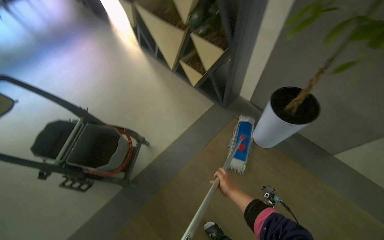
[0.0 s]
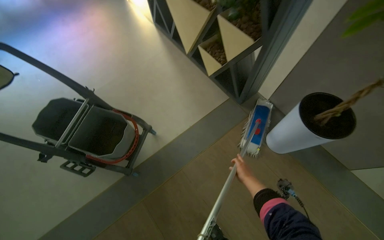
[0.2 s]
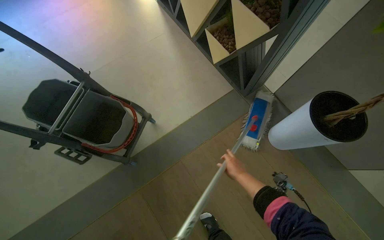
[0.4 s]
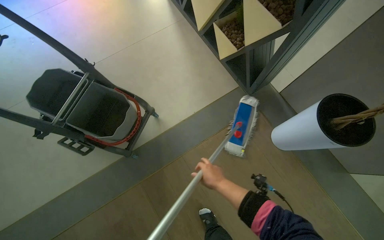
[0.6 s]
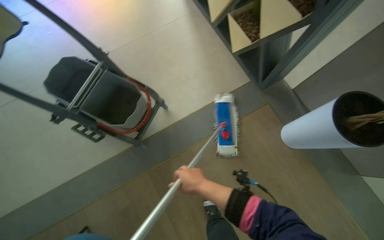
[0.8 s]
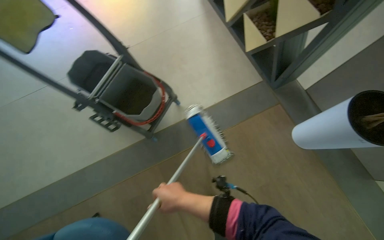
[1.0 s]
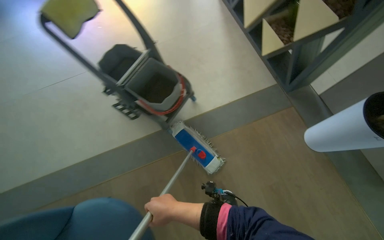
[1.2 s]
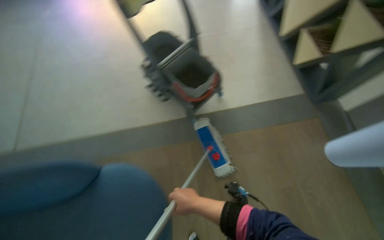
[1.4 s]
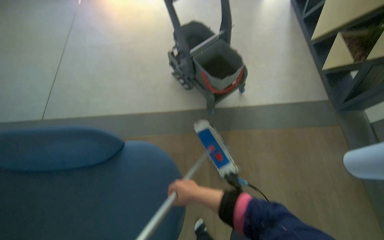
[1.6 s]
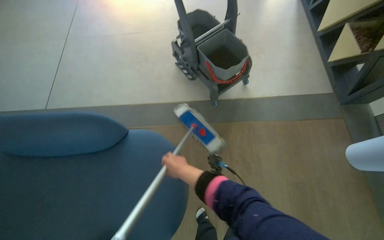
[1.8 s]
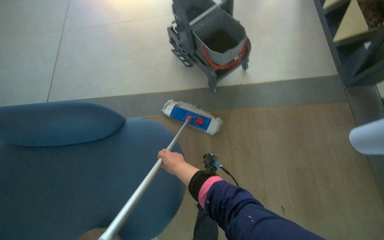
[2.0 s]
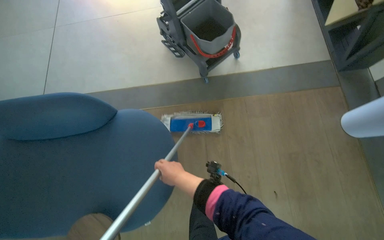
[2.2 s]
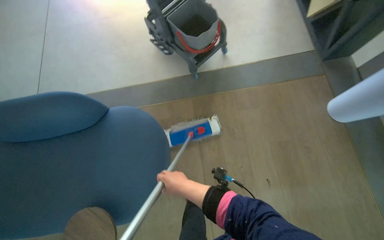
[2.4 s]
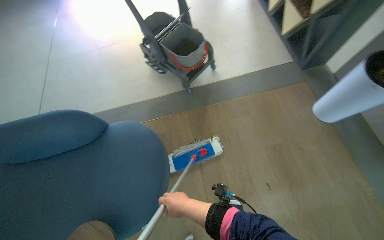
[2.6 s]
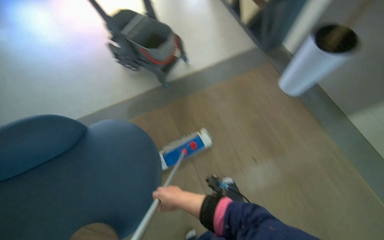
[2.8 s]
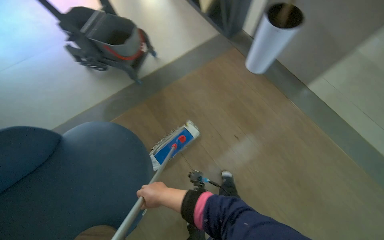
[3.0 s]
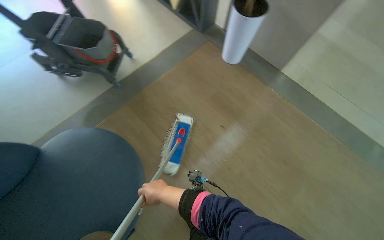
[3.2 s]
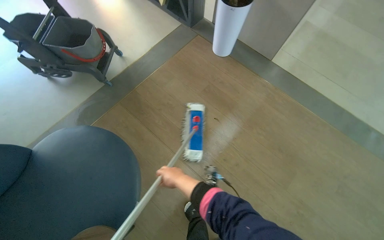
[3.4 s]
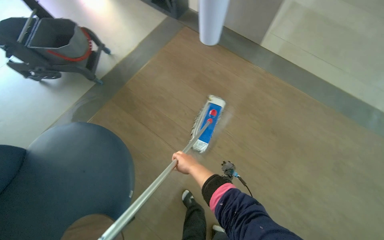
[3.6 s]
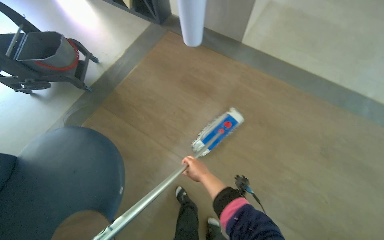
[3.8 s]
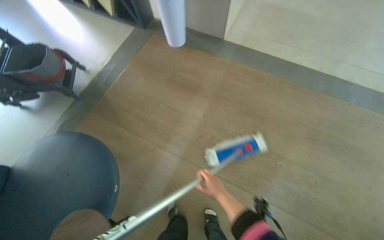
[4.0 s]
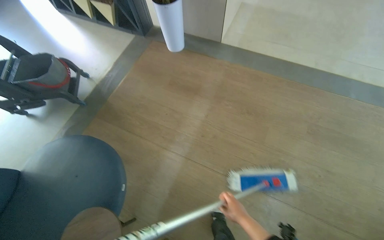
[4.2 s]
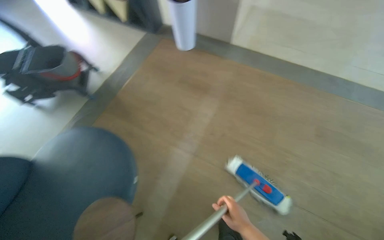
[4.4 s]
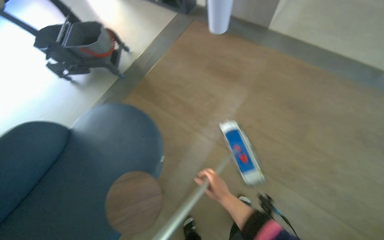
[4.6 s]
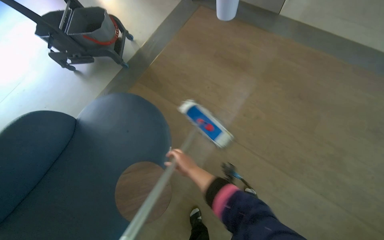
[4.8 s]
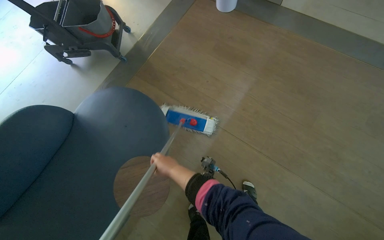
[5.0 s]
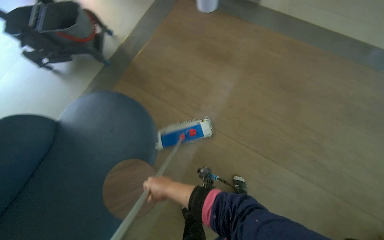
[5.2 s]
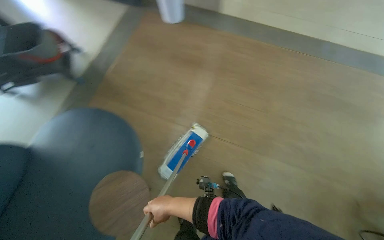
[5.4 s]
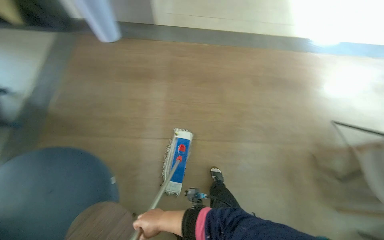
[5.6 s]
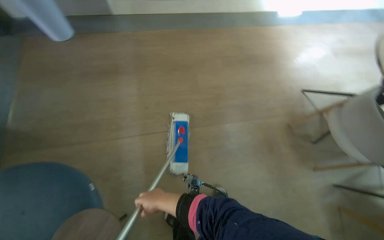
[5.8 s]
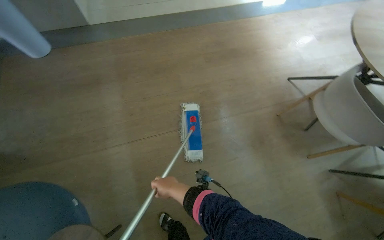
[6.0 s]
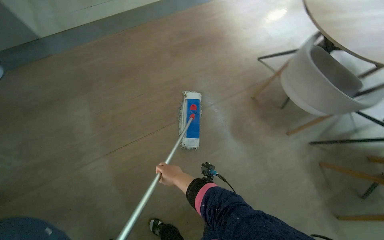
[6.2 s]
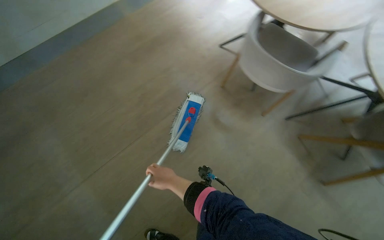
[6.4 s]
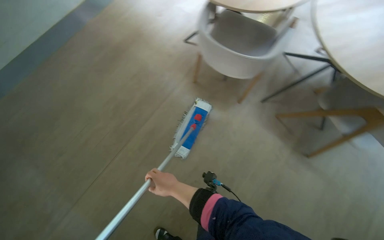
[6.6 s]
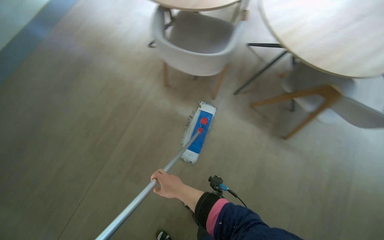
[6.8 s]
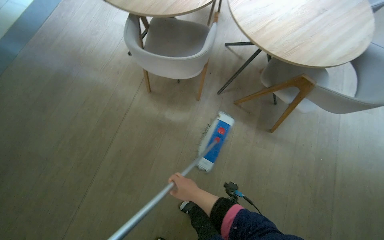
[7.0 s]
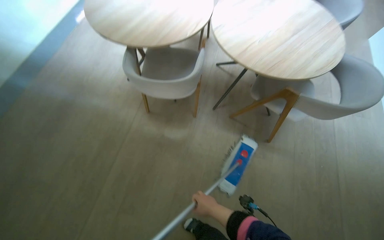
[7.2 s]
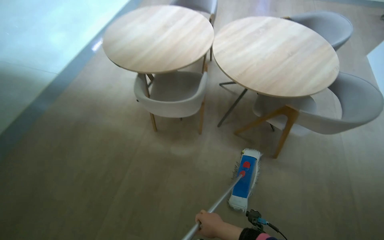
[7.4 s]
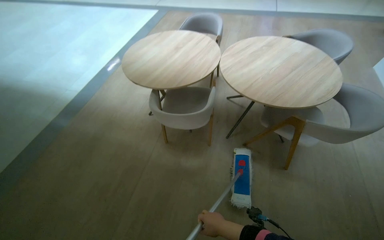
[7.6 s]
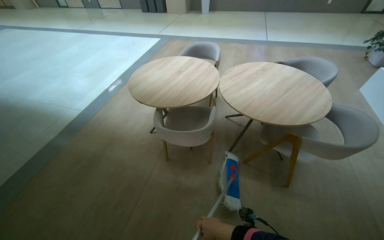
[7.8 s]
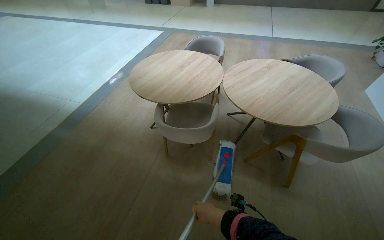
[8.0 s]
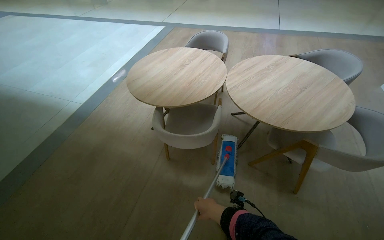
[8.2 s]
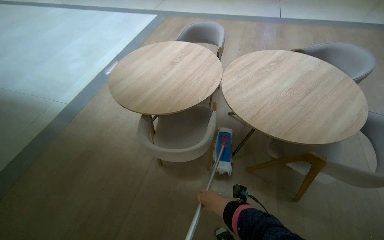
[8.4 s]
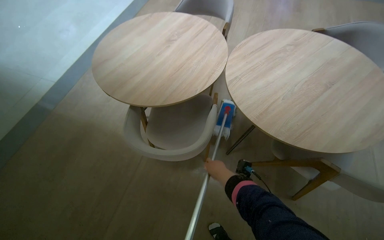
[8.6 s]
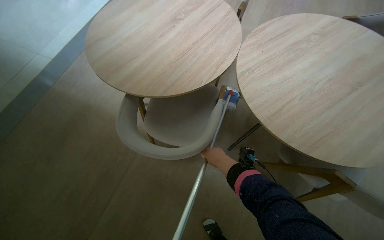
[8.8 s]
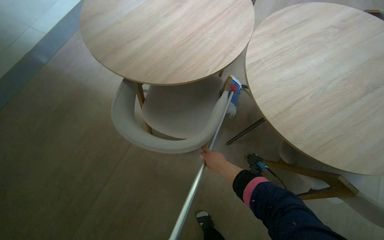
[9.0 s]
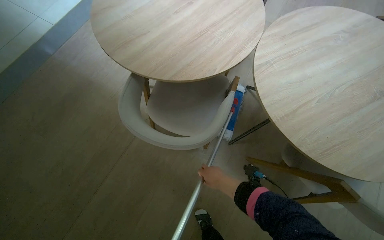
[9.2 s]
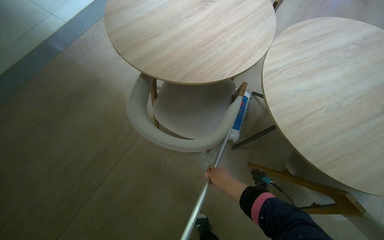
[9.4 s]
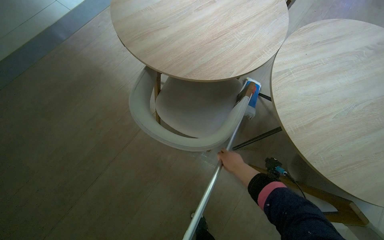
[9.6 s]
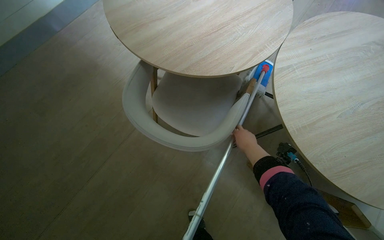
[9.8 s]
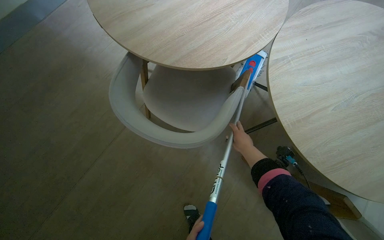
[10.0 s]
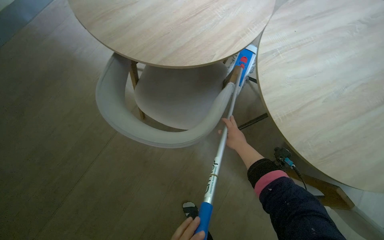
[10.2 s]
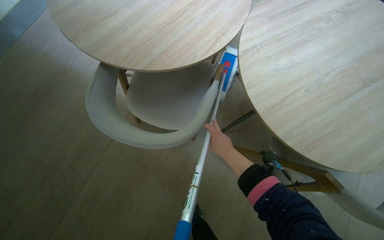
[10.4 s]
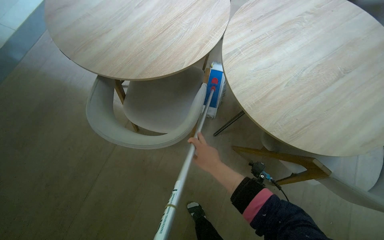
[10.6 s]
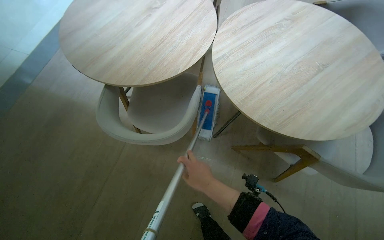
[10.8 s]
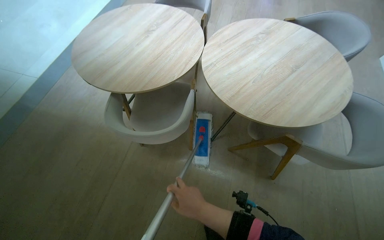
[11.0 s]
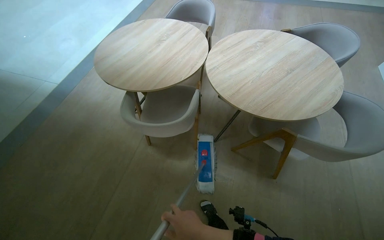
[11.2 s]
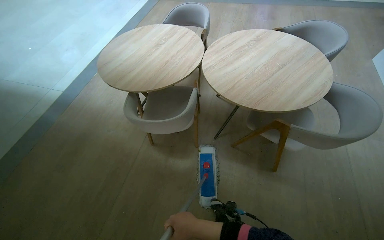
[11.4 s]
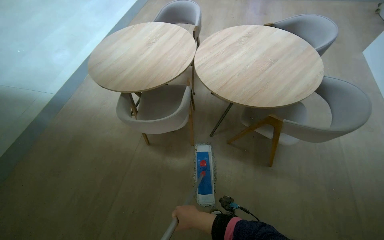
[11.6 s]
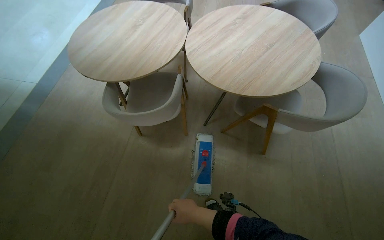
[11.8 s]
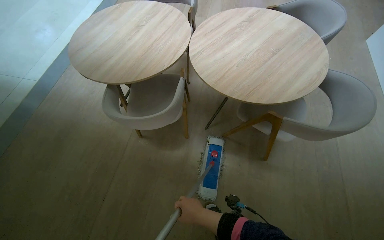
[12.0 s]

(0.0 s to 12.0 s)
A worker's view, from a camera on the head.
Job: mopping floor.
The whole recording: Mopping common area floor. The worker mops the floor in the common area, moving around tables and chairs.
0.0 s - 1.6 s: The head travels approximately 50 cm. The wearer looks about 45 degrees further to the left. The camera pitches downward, by about 15 degrees.
1.6 s - 3.0 s: The head travels roughly 40 cm. The wearer's head swings roughly 35 degrees to the right.
3.0 s - 4.4 s: The head travels some 40 cm. Everything in view rotates about 25 degrees counterclockwise.
4.4 s - 6.0 s: The wearer looks roughly 25 degrees further to the right.
6.0 s - 7.6 s: The wearer moves roughly 40 cm. The wearer's head swings approximately 65 degrees to the right. The view tilts some 15 degrees upward.
7.6 s - 9.0 s: The camera travels approximately 60 cm. The wearer looks approximately 15 degrees further downward.
10.4 s - 12.0 s: The wearer moves roughly 40 cm. The view tilts roughly 15 degrees upward.

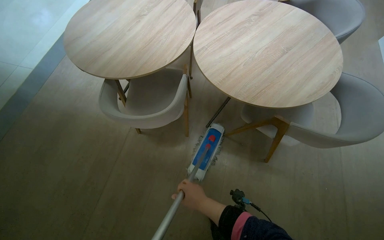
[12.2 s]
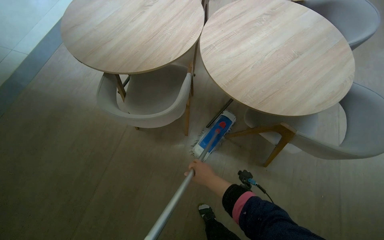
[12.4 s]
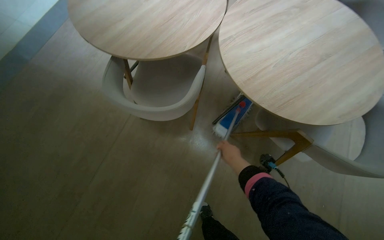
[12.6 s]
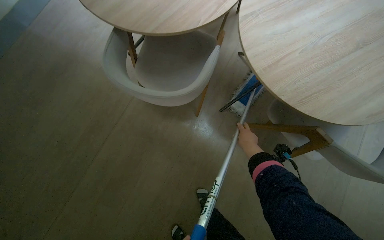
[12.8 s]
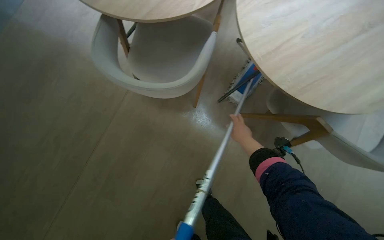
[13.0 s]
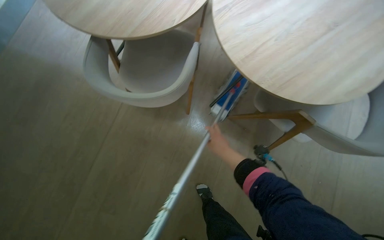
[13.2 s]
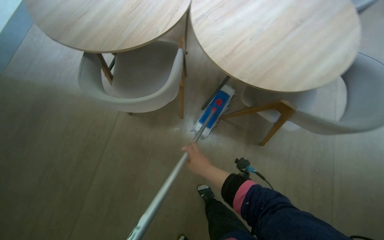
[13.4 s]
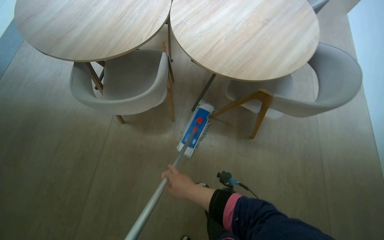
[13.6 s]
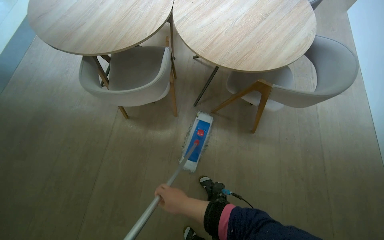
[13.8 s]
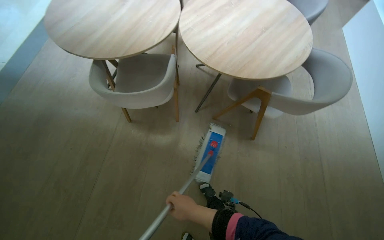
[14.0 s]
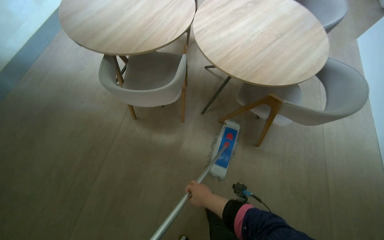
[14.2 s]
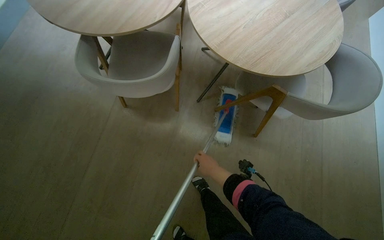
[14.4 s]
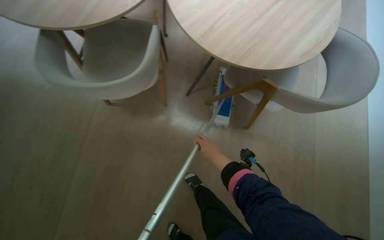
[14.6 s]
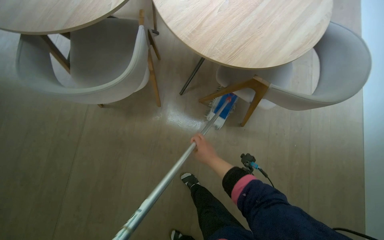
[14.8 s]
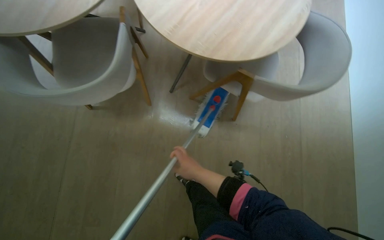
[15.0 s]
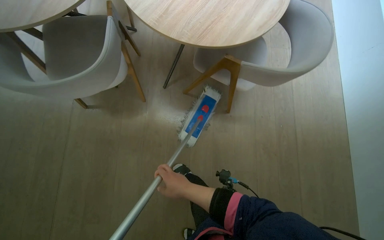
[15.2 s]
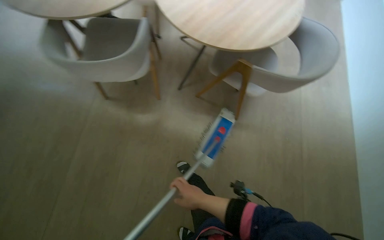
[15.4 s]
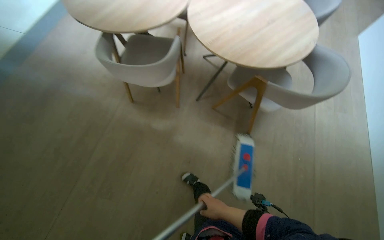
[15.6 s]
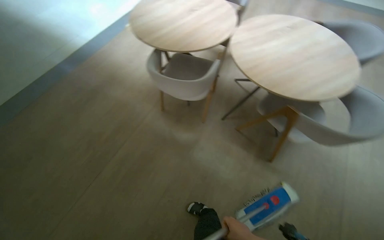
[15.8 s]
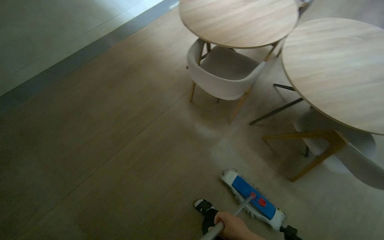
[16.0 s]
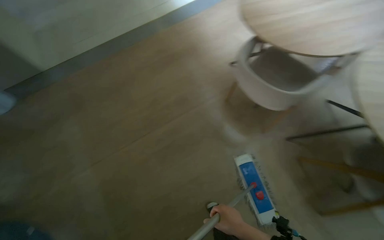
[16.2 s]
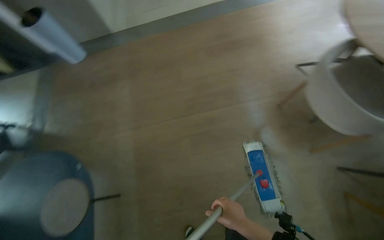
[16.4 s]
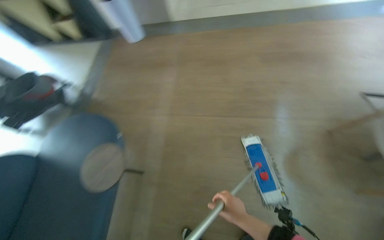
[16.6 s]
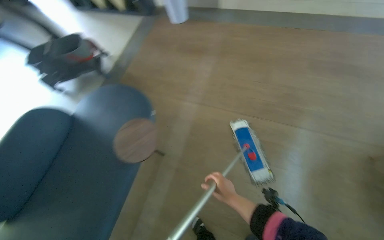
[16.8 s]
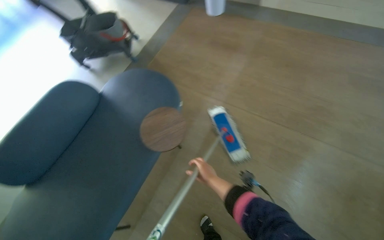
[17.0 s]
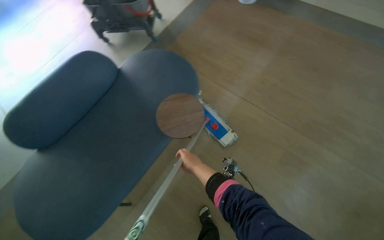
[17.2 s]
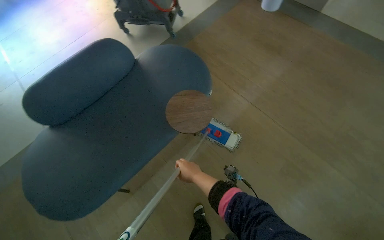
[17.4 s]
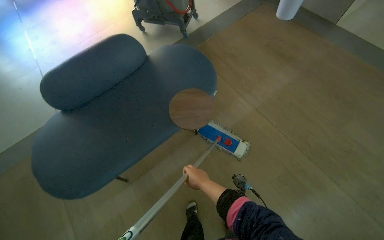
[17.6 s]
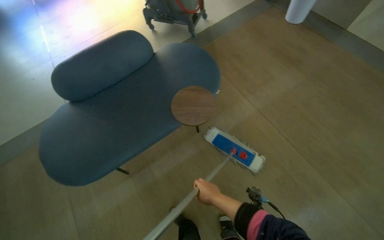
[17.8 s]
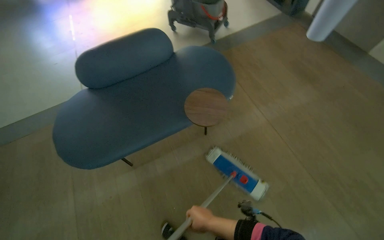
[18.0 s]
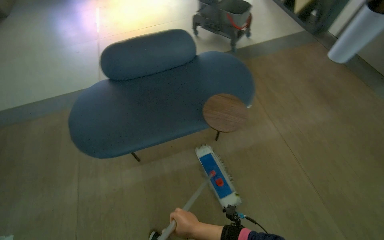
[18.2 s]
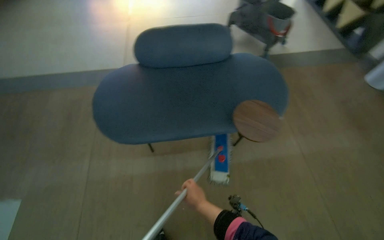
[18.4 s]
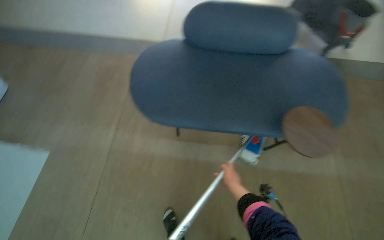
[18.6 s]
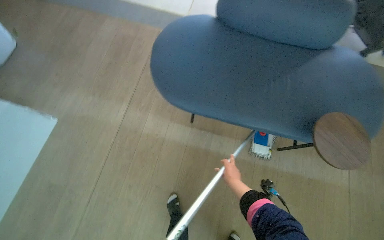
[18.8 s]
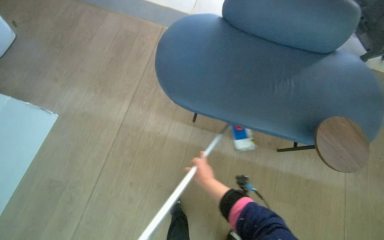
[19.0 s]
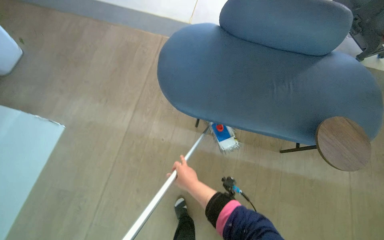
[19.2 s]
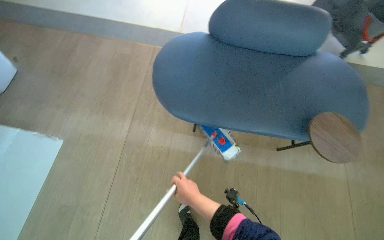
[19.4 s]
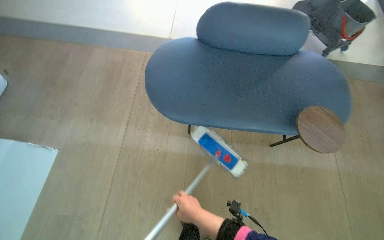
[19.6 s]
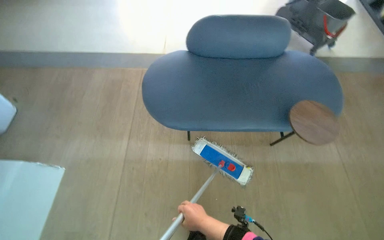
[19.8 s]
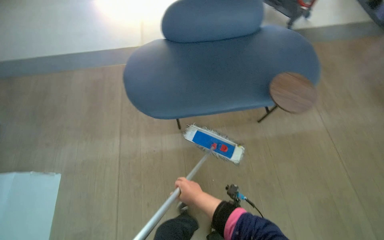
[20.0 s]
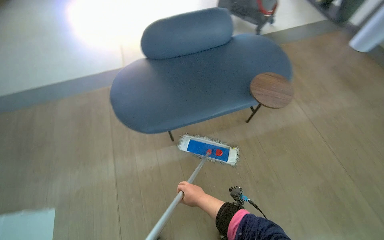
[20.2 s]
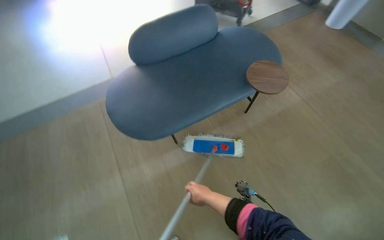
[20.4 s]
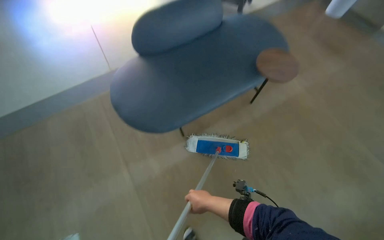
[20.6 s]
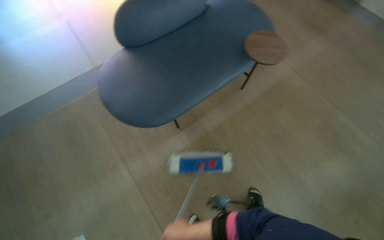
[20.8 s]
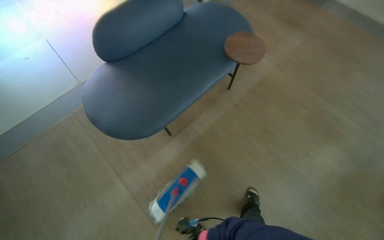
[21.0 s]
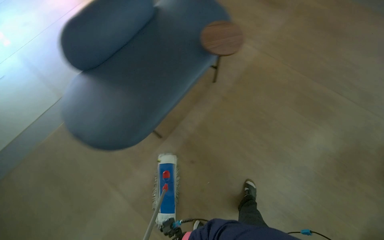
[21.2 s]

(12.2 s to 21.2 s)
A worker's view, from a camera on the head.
Job: mopping floor.
The whole recording: Mopping common area floor. The worker mops the floor in the common area, moving around tables and chairs.
12.2 s - 13.8 s: The right hand goes to the right and returns, about 15 cm each way.
15.2 s - 16.6 s: The camera travels approximately 40 cm. The wearer looks roughly 65 degrees further to the left.
16.6 s - 18.2 s: The wearer's head swings approximately 60 degrees to the left.
19.8 s - 21.2 s: The head turns to the right by about 45 degrees.
